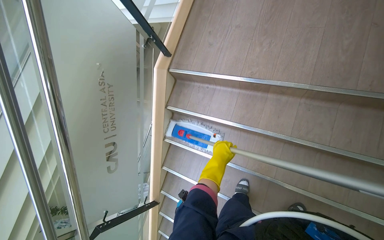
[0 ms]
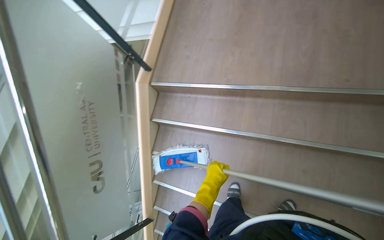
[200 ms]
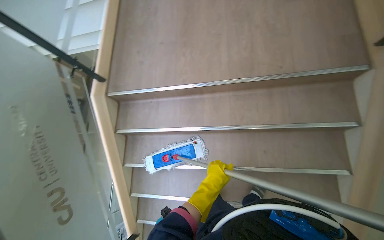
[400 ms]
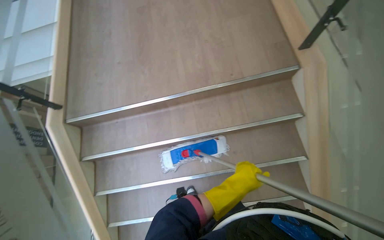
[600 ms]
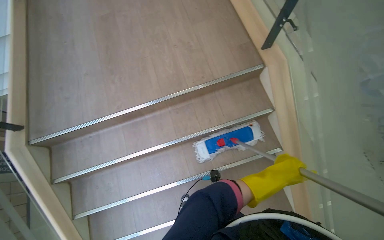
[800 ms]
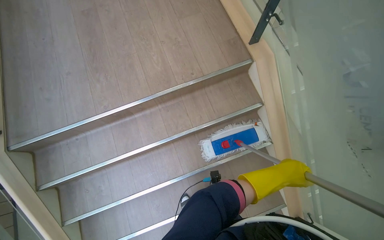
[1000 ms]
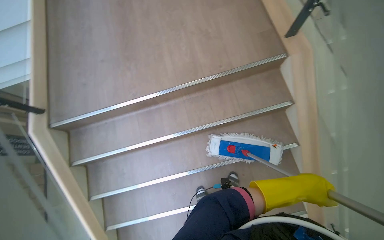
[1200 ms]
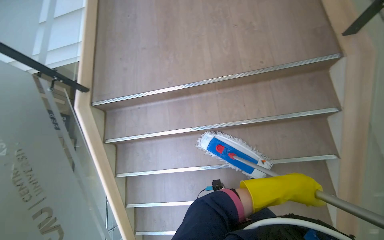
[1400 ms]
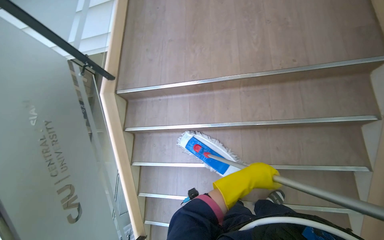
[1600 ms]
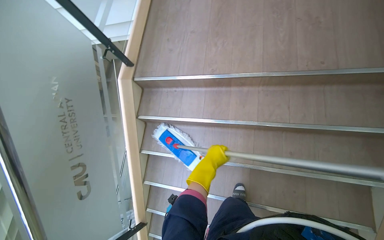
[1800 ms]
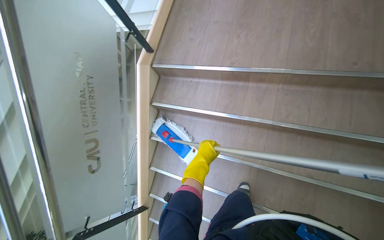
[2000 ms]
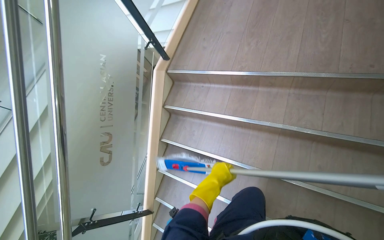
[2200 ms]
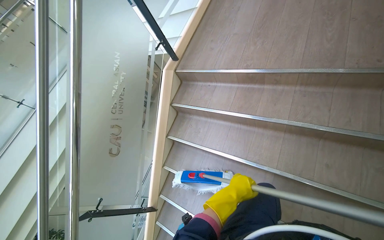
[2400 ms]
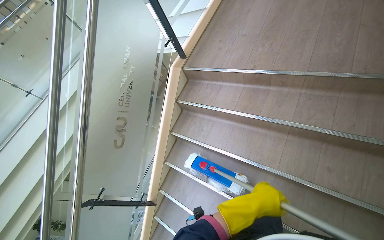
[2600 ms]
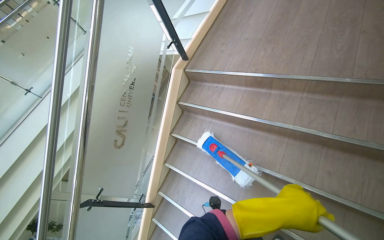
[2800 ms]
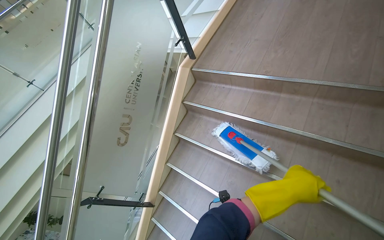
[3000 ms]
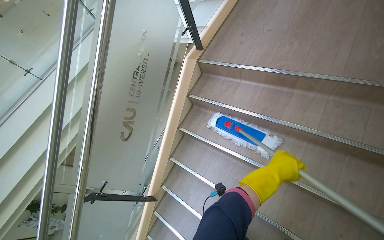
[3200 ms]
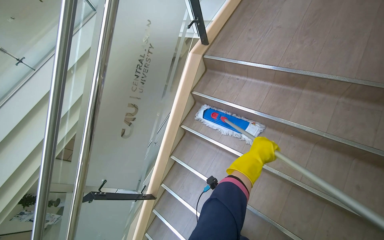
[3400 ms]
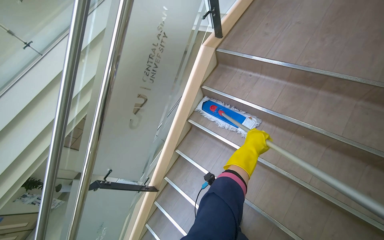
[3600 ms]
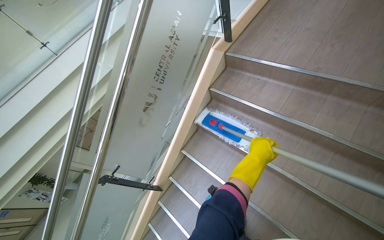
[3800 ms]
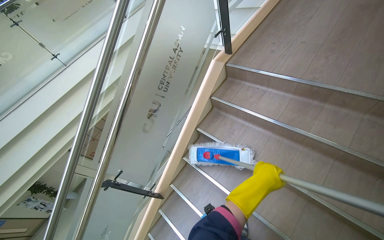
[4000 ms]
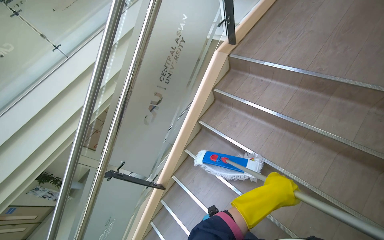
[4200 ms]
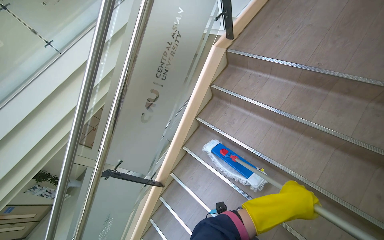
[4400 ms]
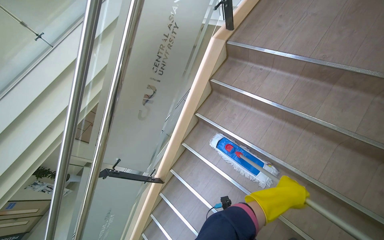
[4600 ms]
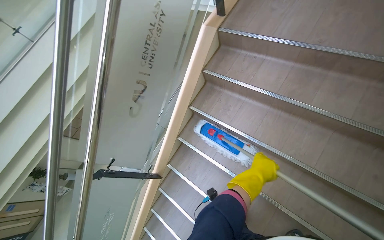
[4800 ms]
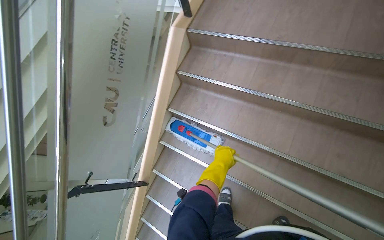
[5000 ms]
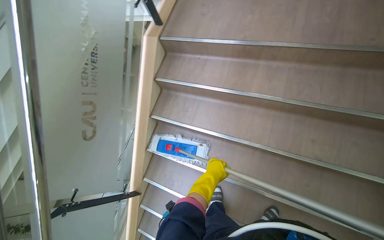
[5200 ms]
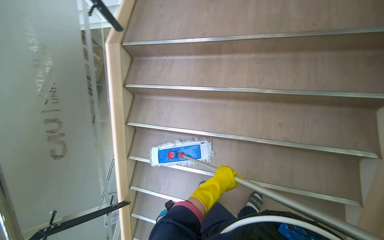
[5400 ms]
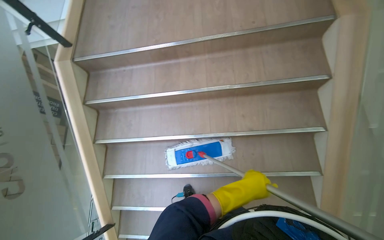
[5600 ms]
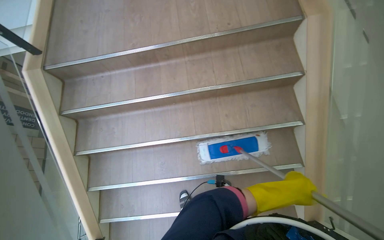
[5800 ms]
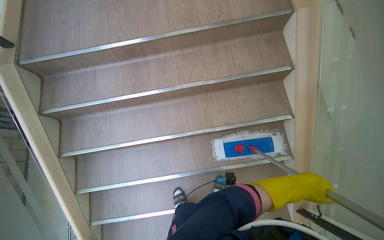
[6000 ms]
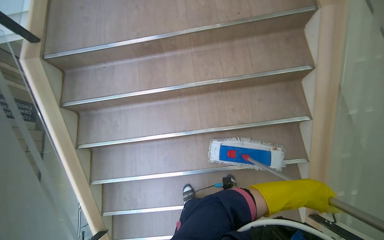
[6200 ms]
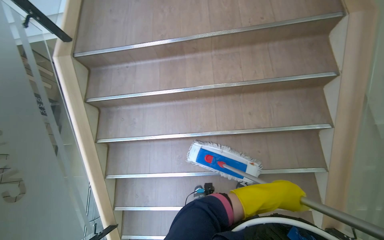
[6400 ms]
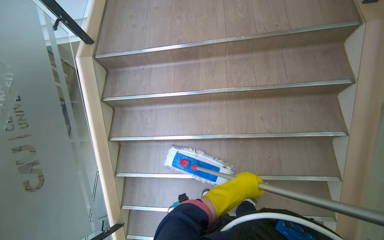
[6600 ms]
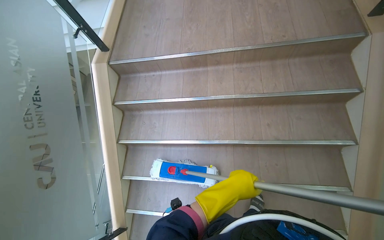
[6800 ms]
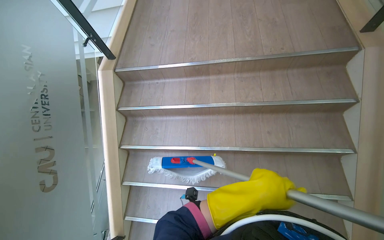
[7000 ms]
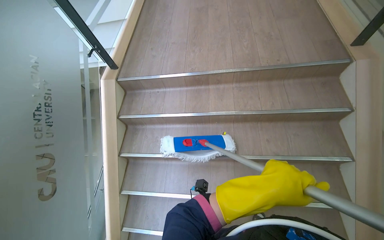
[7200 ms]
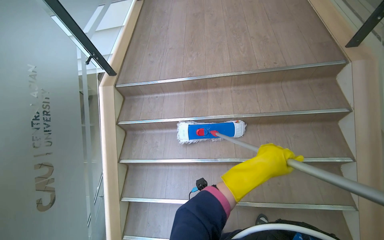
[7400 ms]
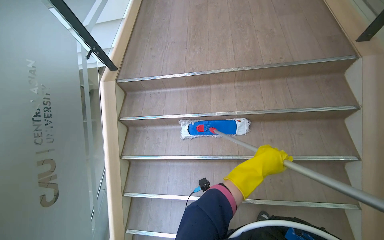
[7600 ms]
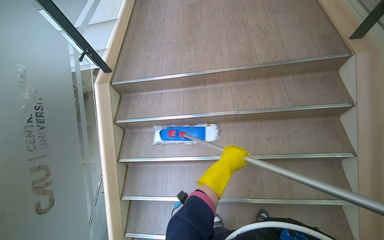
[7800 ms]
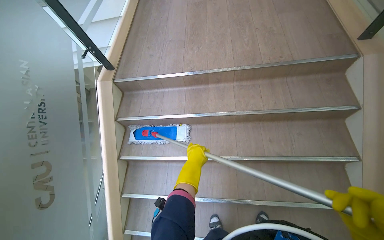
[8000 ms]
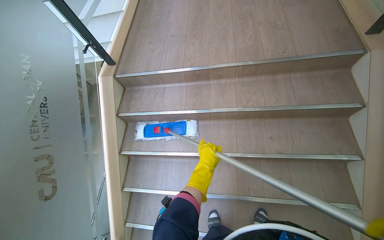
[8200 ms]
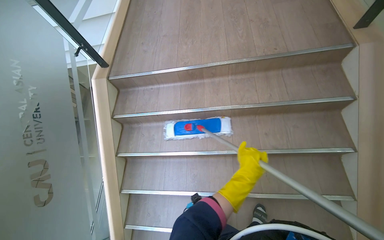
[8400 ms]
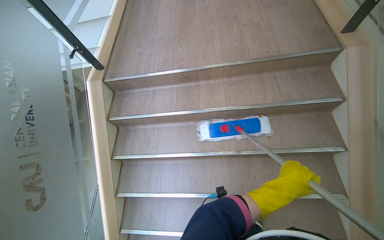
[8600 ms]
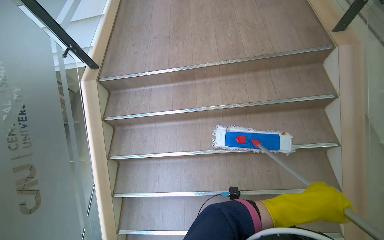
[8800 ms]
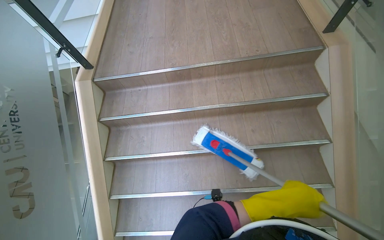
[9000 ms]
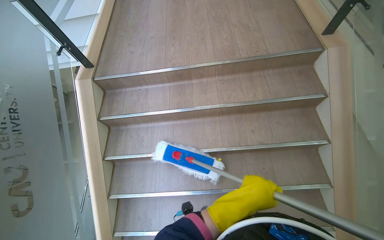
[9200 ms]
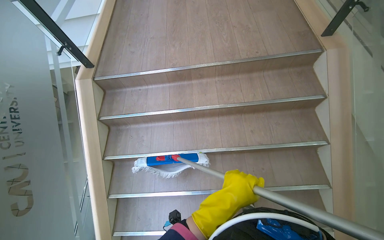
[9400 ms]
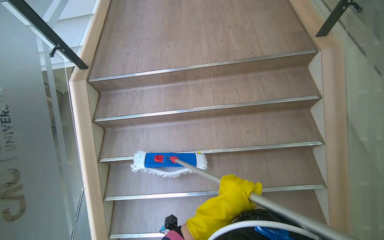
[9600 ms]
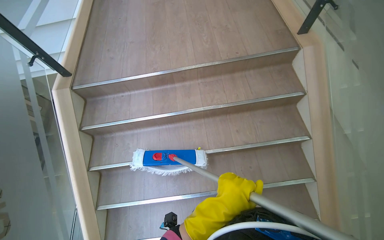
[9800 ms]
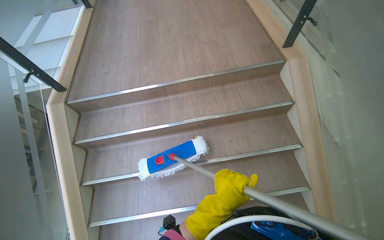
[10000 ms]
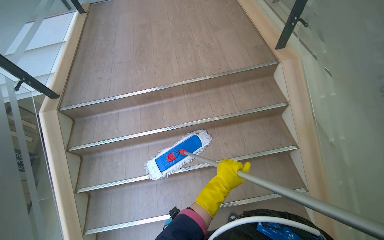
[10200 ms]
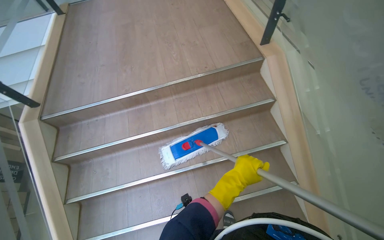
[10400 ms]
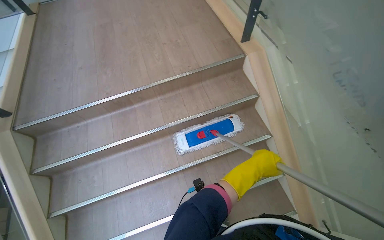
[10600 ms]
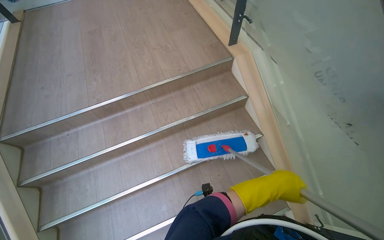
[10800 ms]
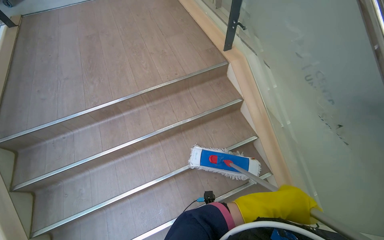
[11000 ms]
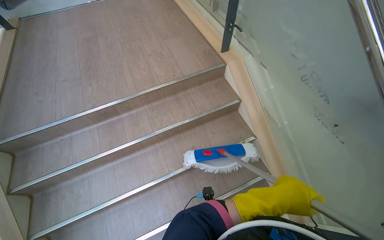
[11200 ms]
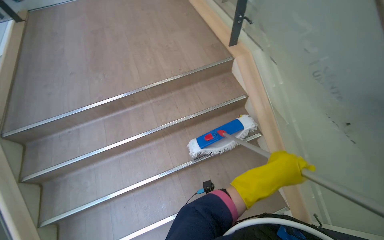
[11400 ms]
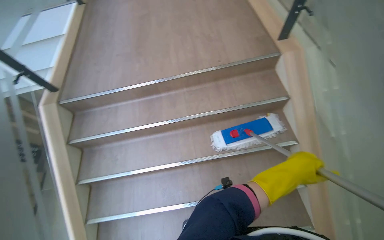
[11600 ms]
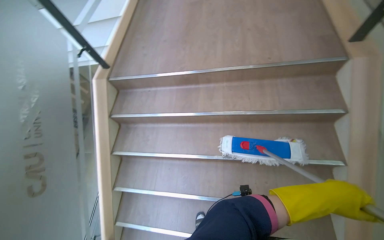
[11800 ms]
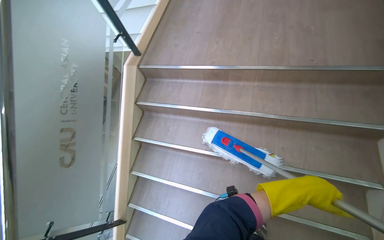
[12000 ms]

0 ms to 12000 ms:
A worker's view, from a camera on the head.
Job: mopping floor.
The whole recording: Mopping stairs. The worker mops the stairs, moving the mop head across each step.
1600 ms to 3000 ms: The wearer's head swings some 30 degrees to the left. The left hand goes to the left and returns, about 25 cm each way.
3000 ms to 4400 ms: The left hand reaches about 25 cm farther from the camera, then returns.
4400 ms to 6000 ms: The head turns to the right by approximately 50 degrees.
6000 ms to 7600 ms: The left hand heads to the left, covering about 40 cm.
7600 ms to 9000 ms: The left hand goes roughly 15 cm down the picture and nearer to the camera, and reaches some 15 cm to the left, then returns.
9000 ms to 10400 ms: The left hand is displaced farther from the camera by roughly 10 cm.
10400 ms to 12000 ms: The head turns to the left by some 30 degrees.

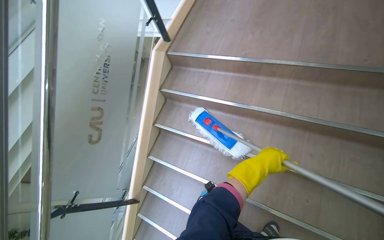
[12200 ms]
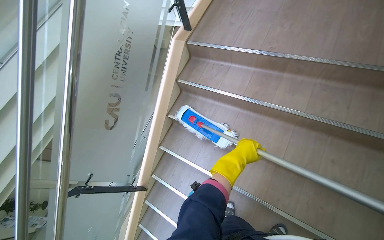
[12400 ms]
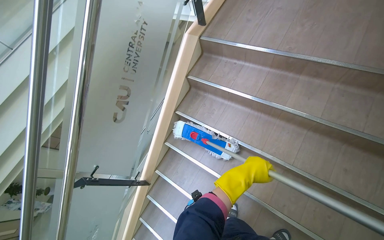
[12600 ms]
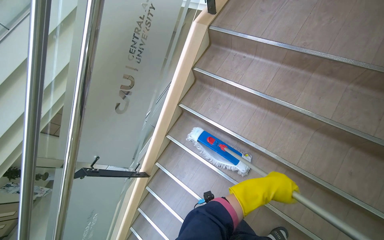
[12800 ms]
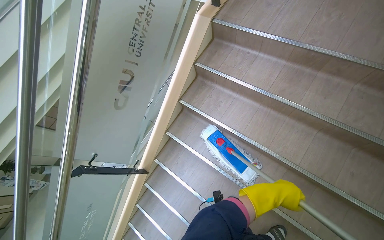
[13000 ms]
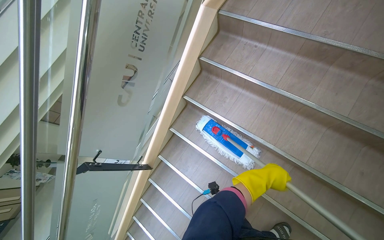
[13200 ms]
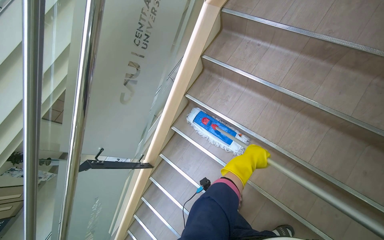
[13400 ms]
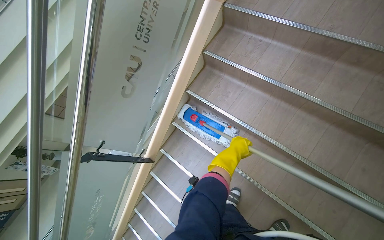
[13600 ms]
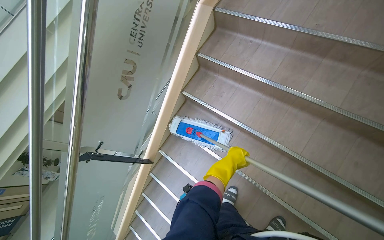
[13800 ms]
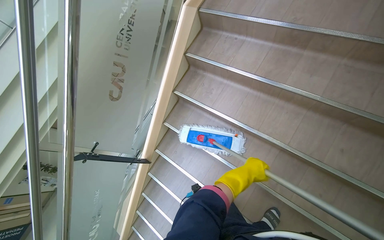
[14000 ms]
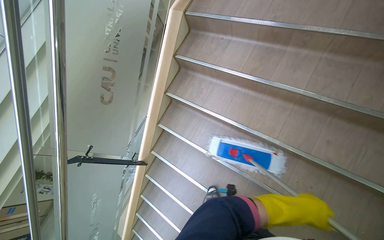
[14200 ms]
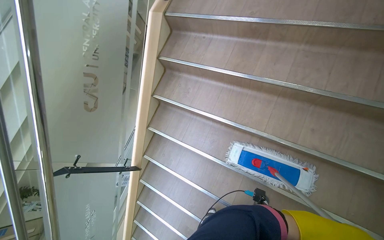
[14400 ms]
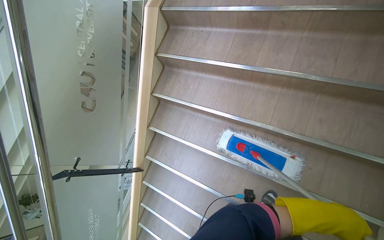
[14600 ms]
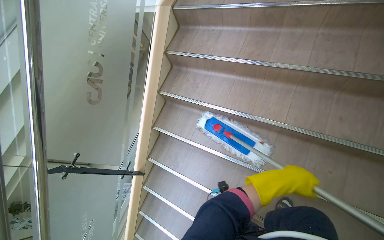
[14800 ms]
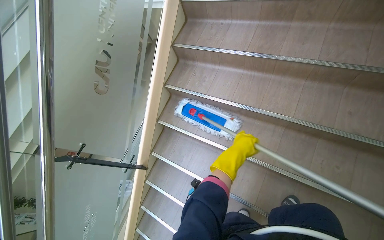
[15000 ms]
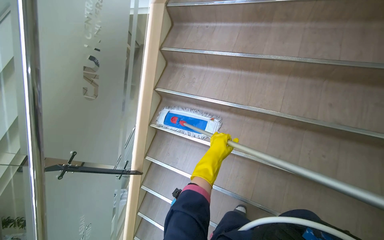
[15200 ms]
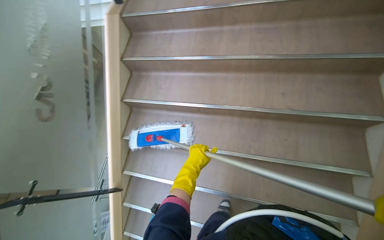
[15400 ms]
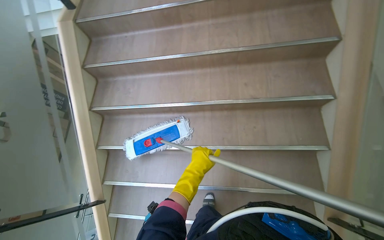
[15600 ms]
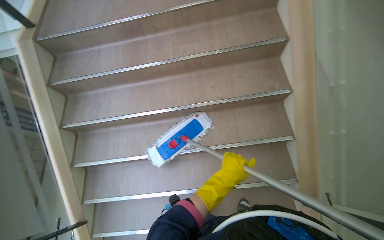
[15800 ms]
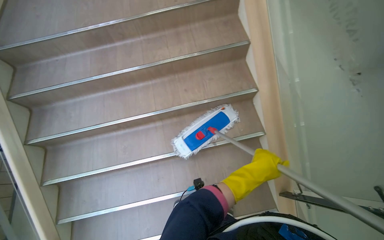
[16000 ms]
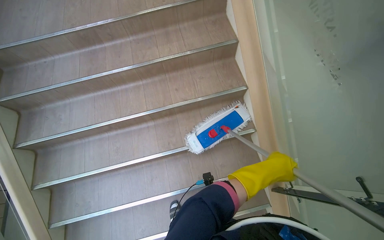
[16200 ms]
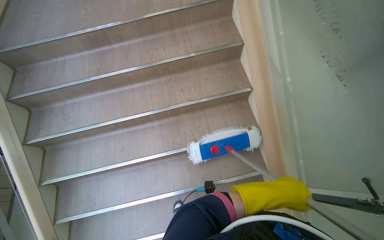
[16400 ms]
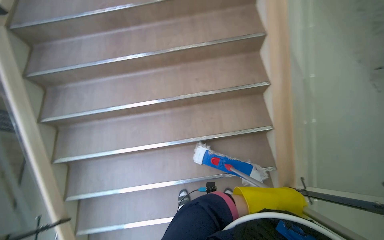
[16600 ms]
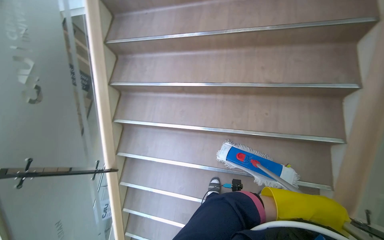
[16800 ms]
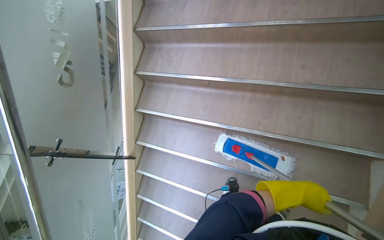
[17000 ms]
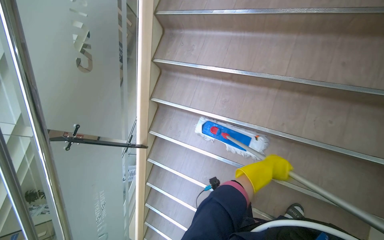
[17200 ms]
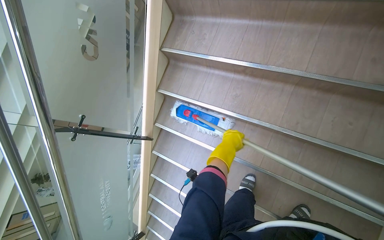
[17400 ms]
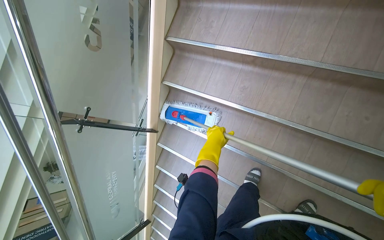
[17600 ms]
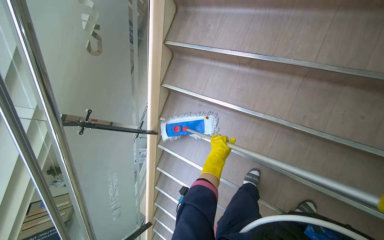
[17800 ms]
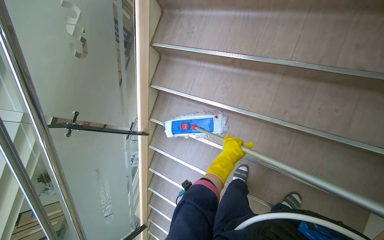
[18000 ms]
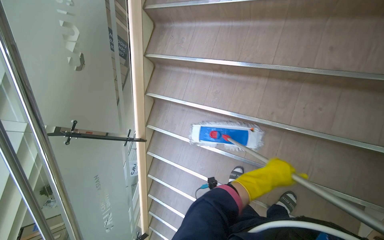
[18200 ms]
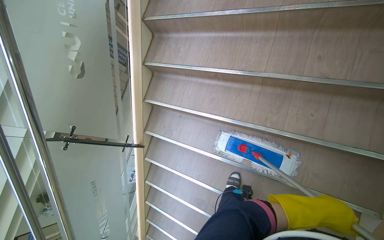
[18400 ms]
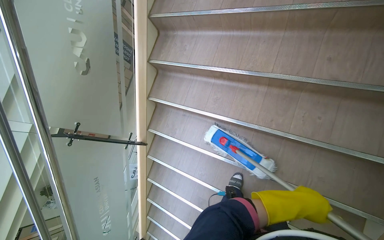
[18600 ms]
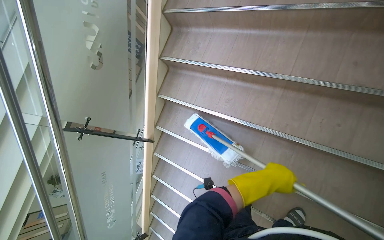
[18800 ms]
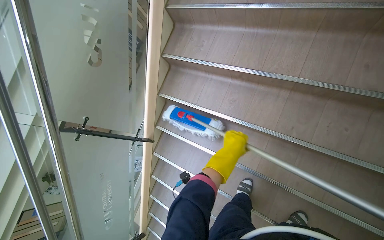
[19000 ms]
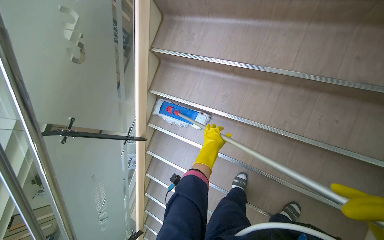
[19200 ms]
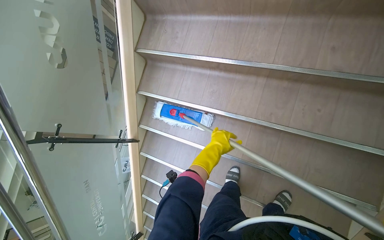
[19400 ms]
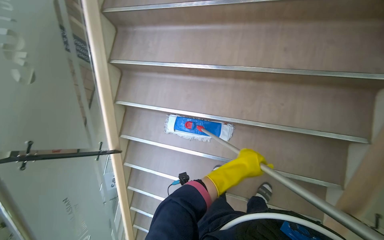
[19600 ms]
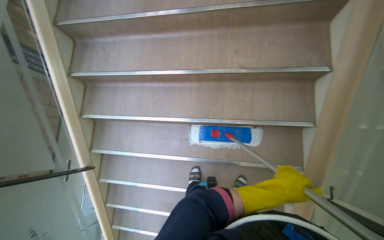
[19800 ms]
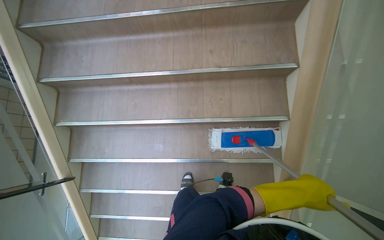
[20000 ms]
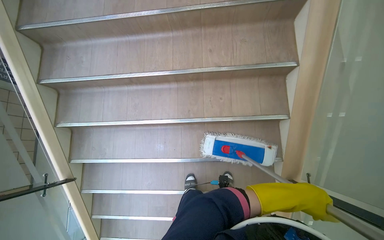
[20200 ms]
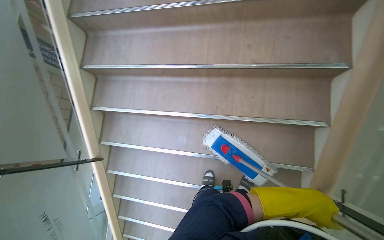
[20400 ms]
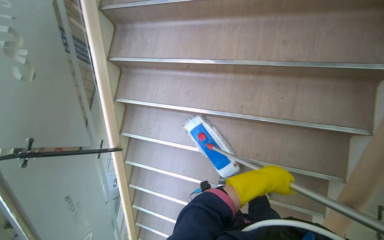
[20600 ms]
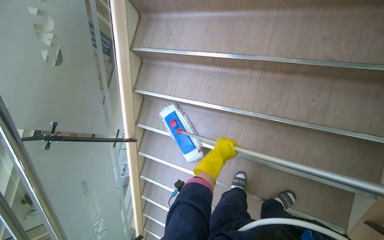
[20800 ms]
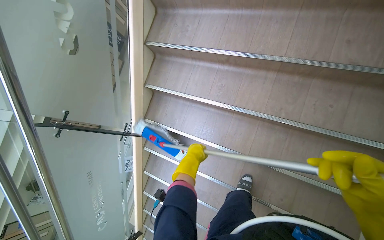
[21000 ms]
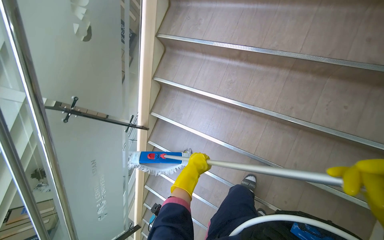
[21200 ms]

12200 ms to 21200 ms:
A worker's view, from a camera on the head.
Job: mopping floor.
The whole recording: Mopping stairs. The worker mops the stairs, moving the mop head across each step.
12200 ms to 13800 ms: The left hand moves left and right over about 15 cm, changing direction 2 times.
15200 ms to 16600 ms: The wearer's head swings some 30 degrees to the right.
16600 ms to 18200 ms: The head rotates about 35 degrees to the left. The view tilts roughly 15 degrees downward.
18200 ms to 19800 ms: The head rotates approximately 20 degrees to the right. The left hand goes left and right, roughly 25 cm each way, reversing 2 times.
19800 ms to 21200 ms: The head rotates some 20 degrees to the left. The left hand shifts about 50 cm to the left.
